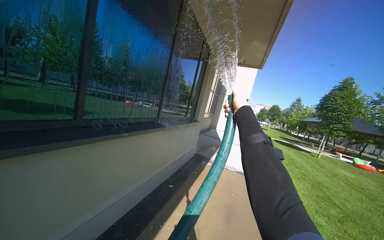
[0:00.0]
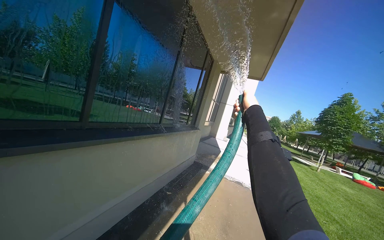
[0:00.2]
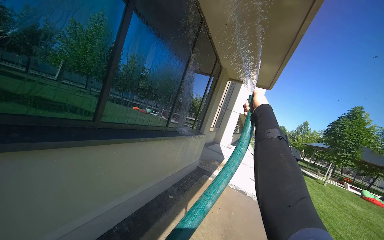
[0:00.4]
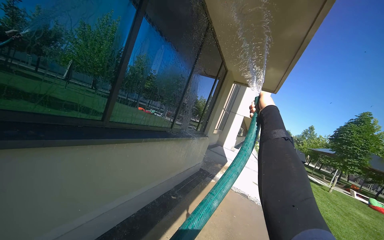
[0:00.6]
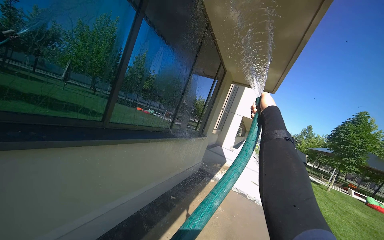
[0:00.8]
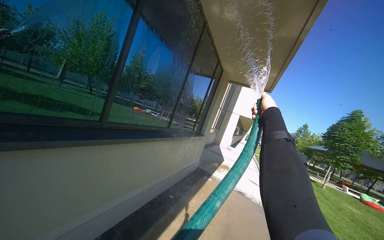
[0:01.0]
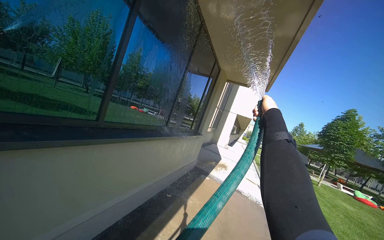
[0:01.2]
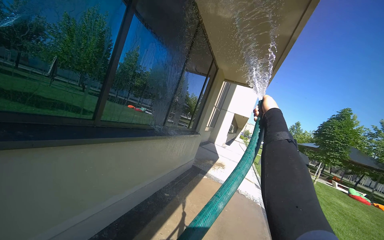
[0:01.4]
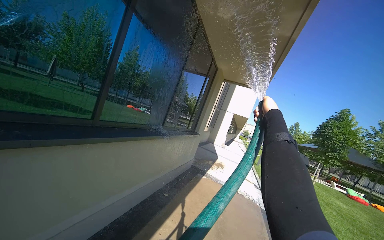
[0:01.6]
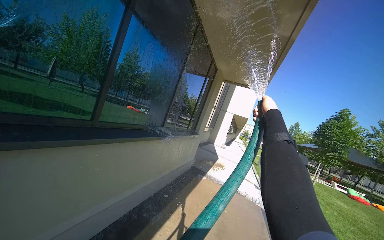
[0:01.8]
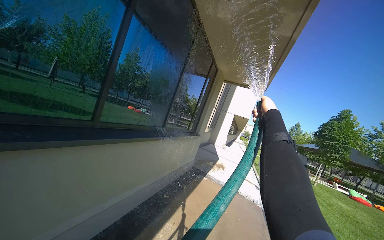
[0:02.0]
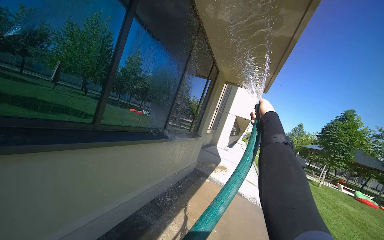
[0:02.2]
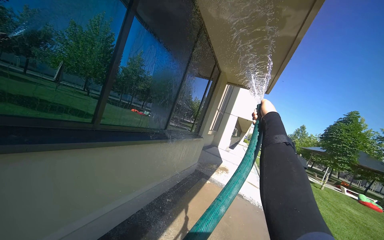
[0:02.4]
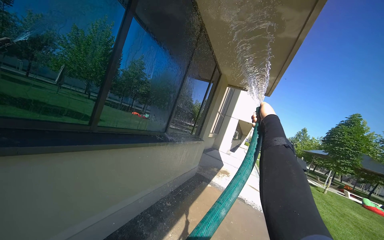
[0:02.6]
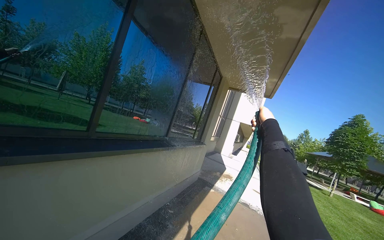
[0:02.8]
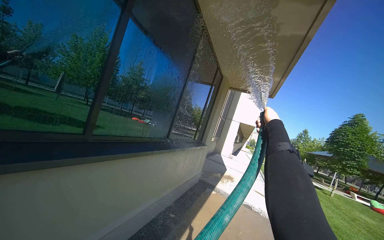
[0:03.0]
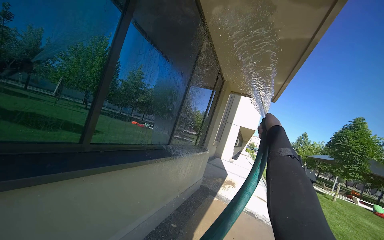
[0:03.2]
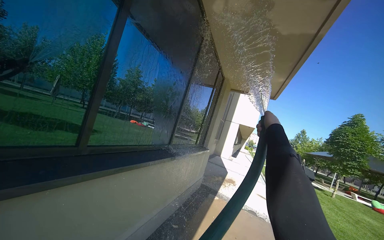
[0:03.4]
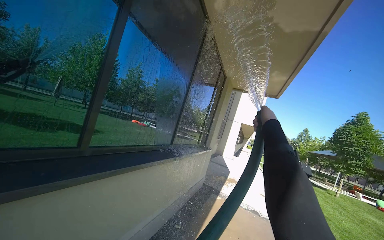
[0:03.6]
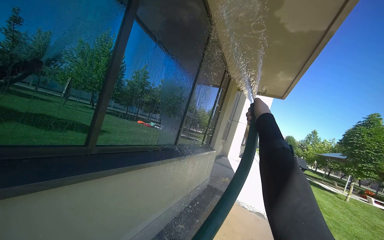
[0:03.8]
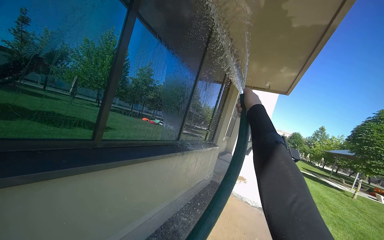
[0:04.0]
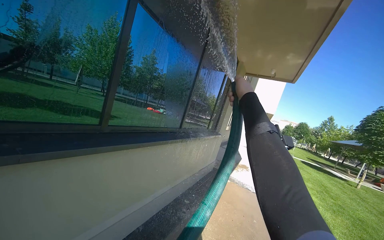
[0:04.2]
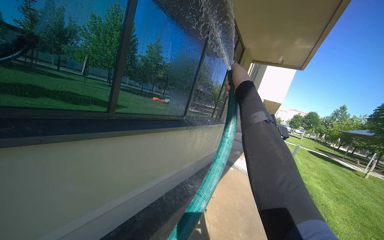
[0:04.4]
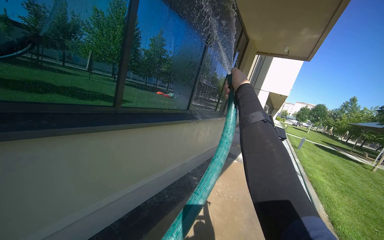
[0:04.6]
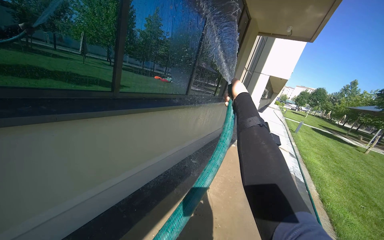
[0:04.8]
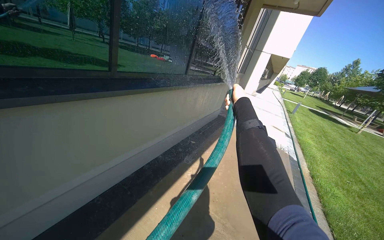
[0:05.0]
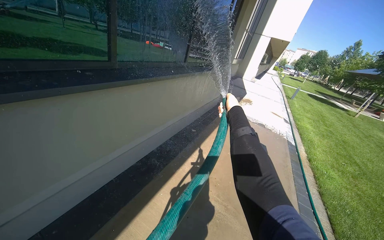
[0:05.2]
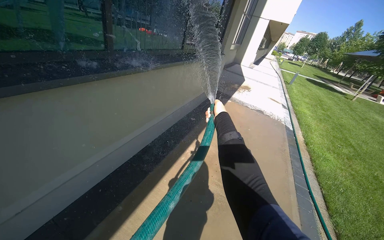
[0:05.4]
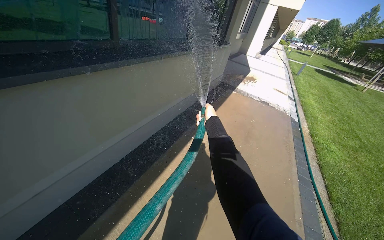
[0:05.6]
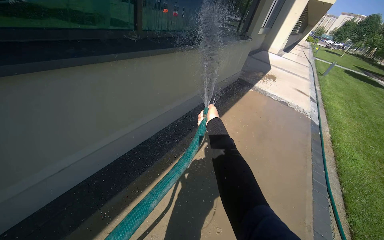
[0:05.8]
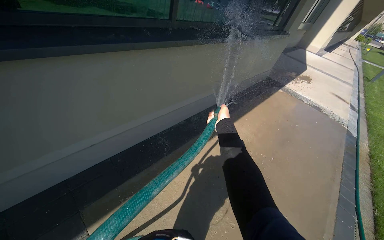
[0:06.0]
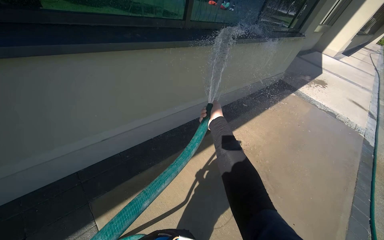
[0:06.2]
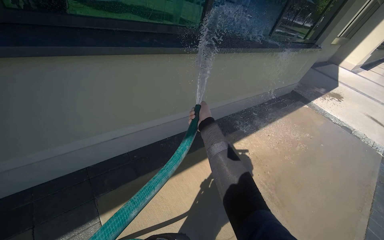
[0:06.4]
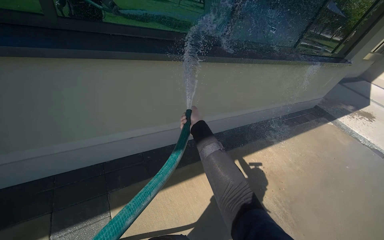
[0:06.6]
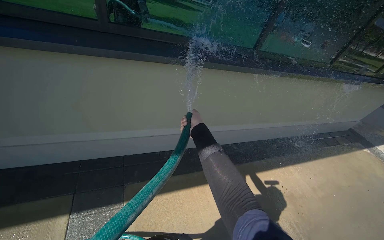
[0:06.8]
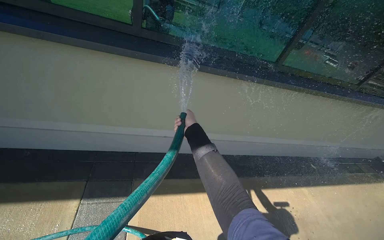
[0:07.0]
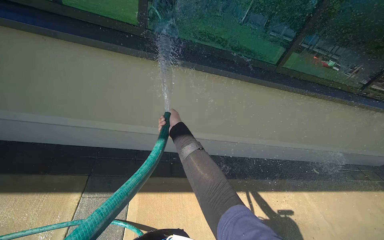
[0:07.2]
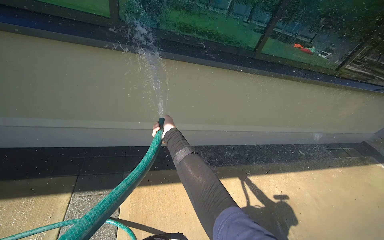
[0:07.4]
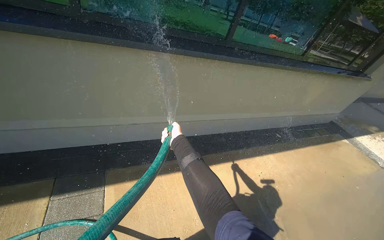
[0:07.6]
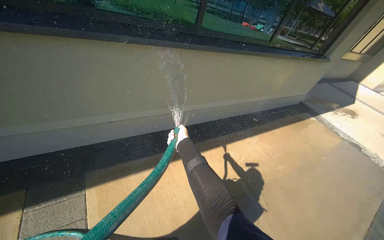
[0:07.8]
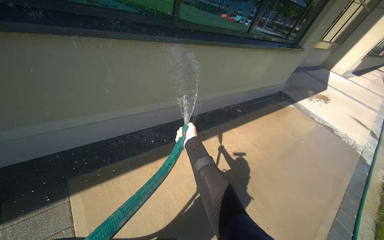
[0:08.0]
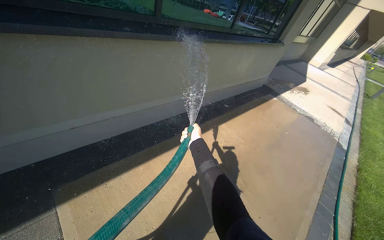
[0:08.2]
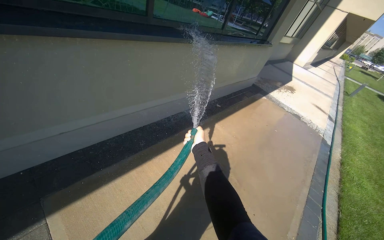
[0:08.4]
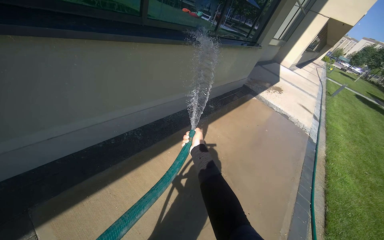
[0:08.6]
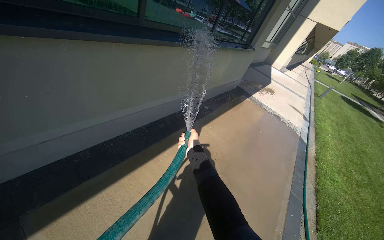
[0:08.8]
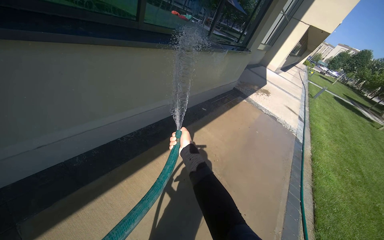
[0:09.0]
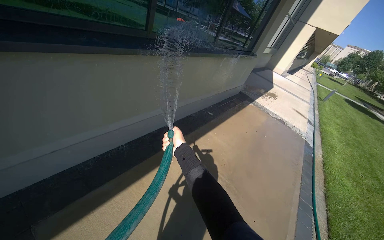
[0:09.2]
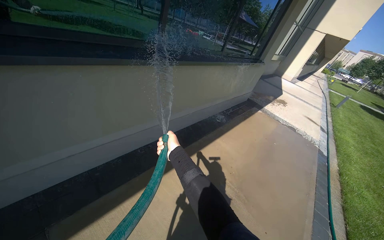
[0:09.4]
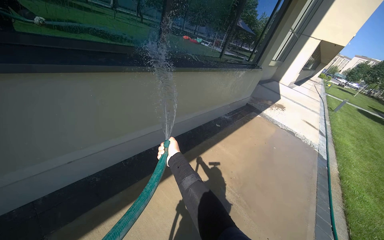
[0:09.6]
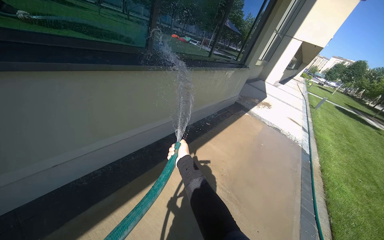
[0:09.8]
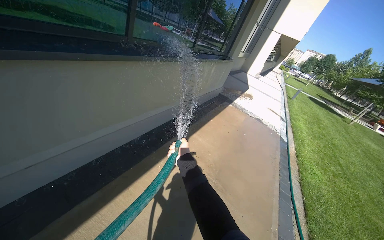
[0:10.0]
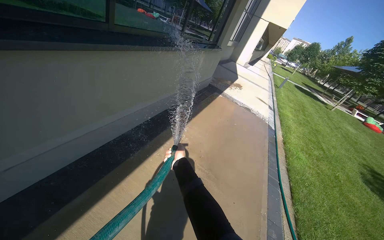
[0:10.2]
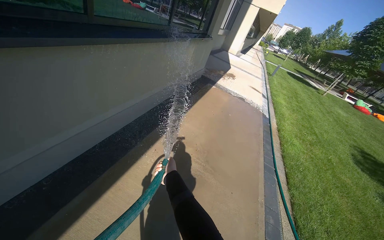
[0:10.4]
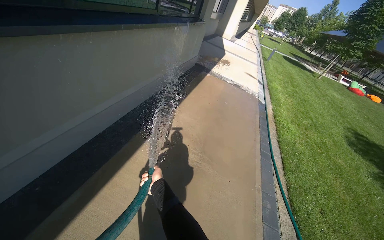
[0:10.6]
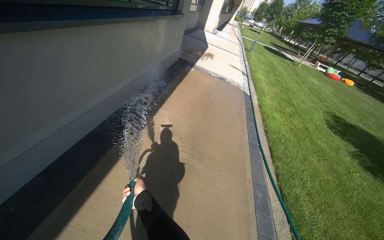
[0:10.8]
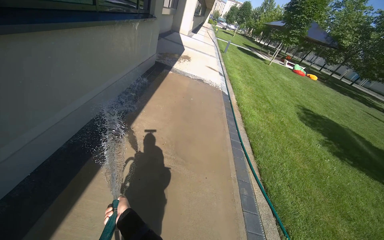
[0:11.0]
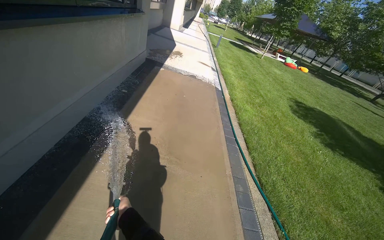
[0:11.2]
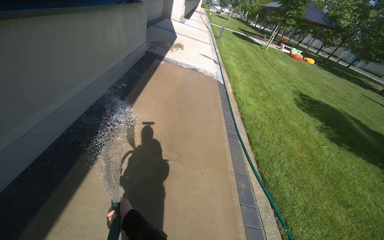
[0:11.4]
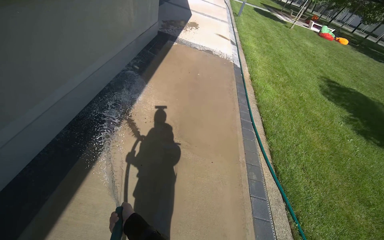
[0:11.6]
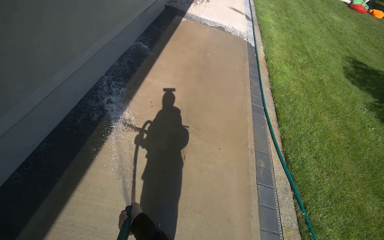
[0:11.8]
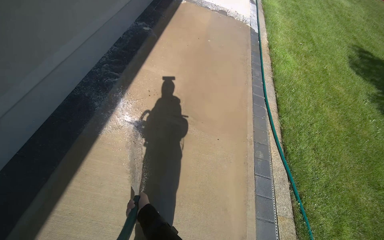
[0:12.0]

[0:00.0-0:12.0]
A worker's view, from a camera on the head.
Job: sweeping floor.
The whole recording: Rinsing concrete ground. The worker sprays water from a hose onto the concrete ground.
0:03.0 to 0:04.4: The left hand goes some 15 cm to the left and nearer to the camera.
0:04.4 to 0:06.0: The view tilts some 30 degrees downward. The left hand goes some 50 cm down the picture.
0:06.0 to 0:07.6: The head rotates some 25 degrees to the left.
0:07.6 to 0:09.0: The wearer looks about 30 degrees further to the right.
0:09.0 to 0:10.4: The left hand moves down the picture, approximately 10 cm.
0:10.4 to 0:12.0: The camera is carried about 50 cm. The view tips downward by roughly 25 degrees.

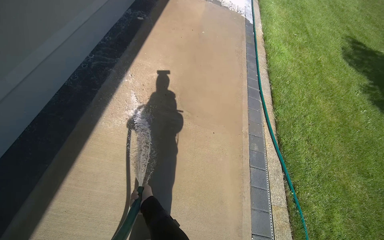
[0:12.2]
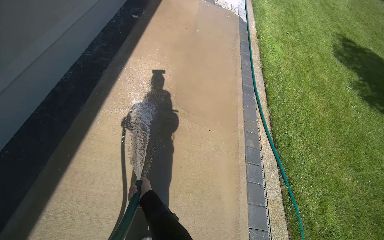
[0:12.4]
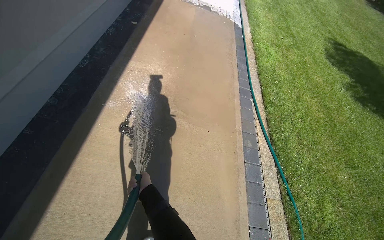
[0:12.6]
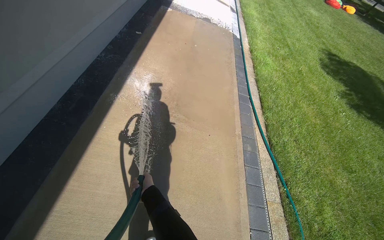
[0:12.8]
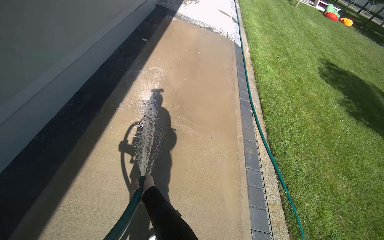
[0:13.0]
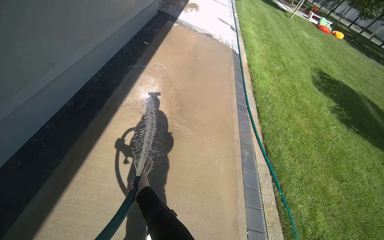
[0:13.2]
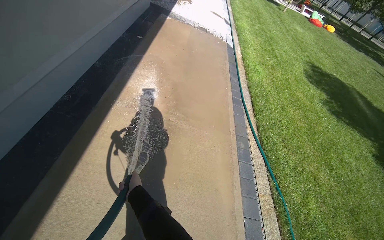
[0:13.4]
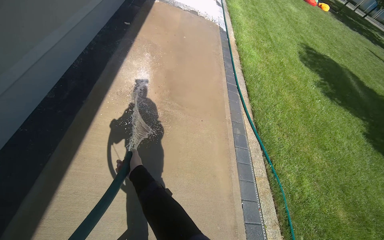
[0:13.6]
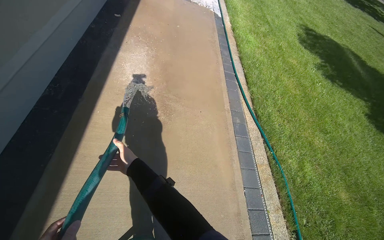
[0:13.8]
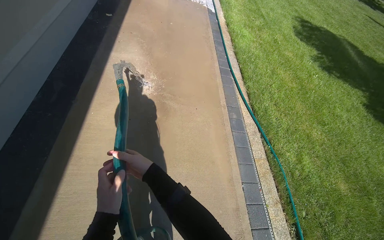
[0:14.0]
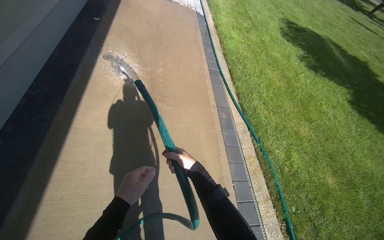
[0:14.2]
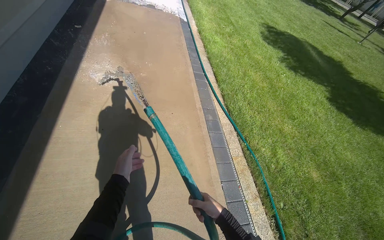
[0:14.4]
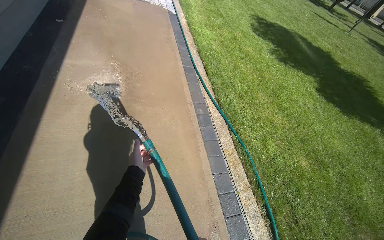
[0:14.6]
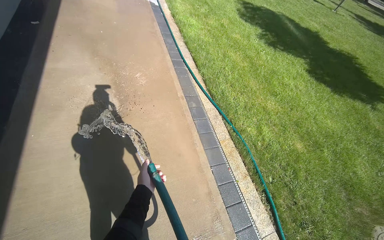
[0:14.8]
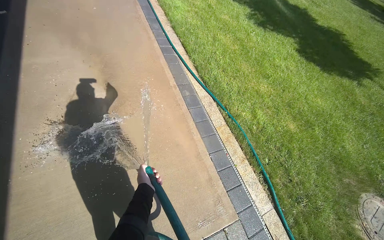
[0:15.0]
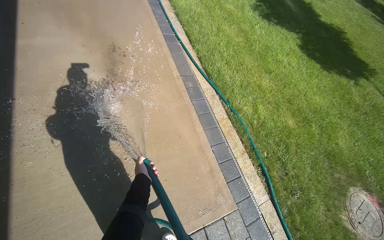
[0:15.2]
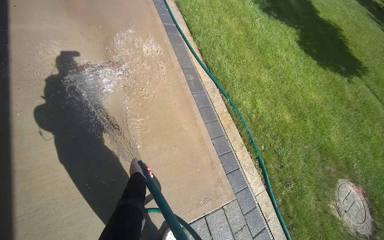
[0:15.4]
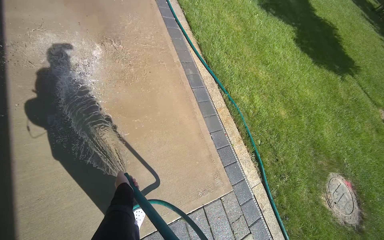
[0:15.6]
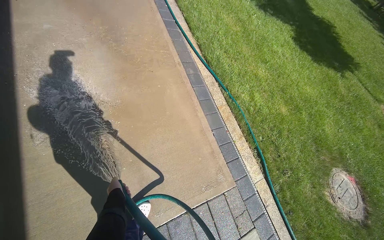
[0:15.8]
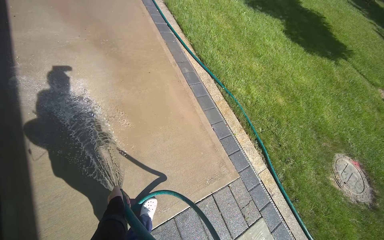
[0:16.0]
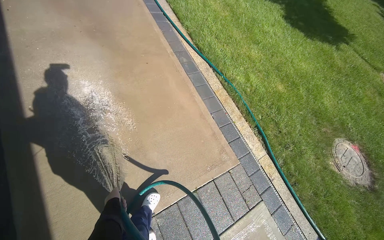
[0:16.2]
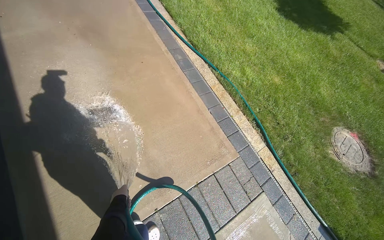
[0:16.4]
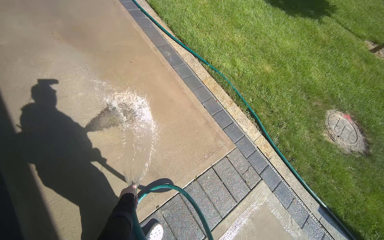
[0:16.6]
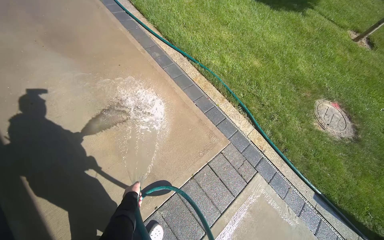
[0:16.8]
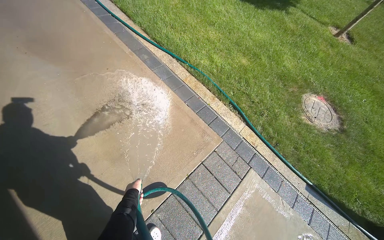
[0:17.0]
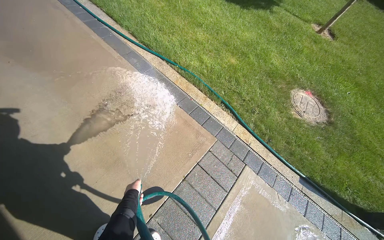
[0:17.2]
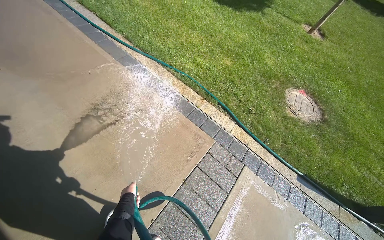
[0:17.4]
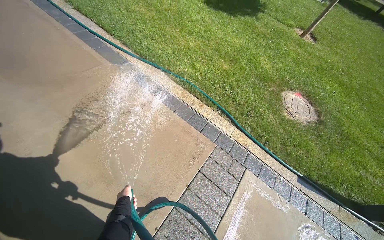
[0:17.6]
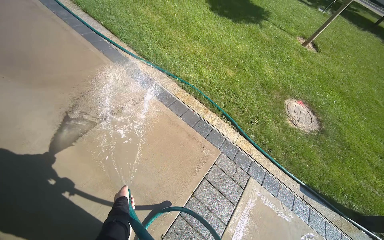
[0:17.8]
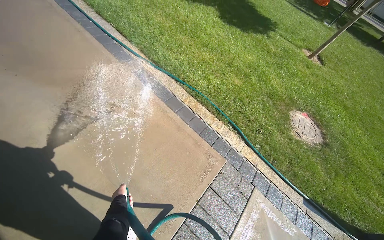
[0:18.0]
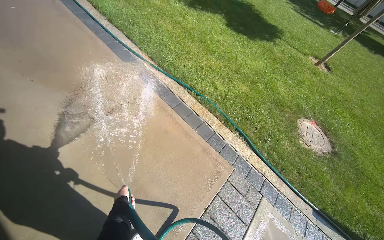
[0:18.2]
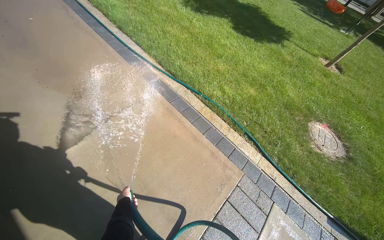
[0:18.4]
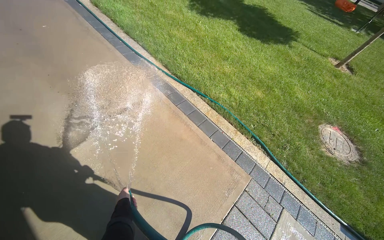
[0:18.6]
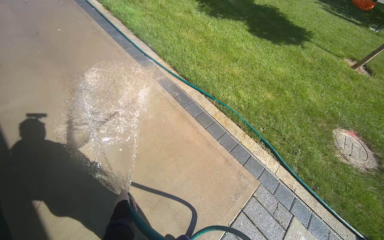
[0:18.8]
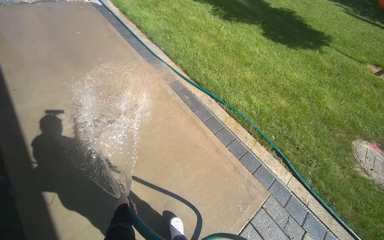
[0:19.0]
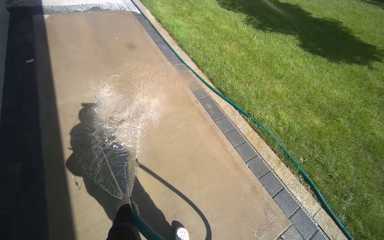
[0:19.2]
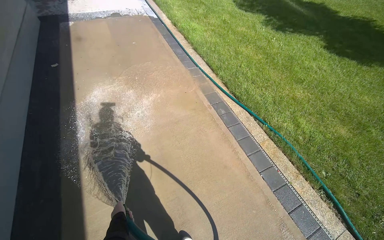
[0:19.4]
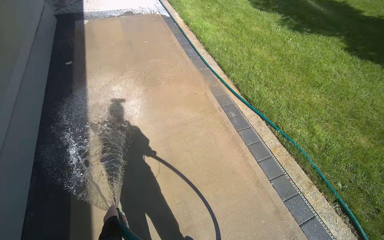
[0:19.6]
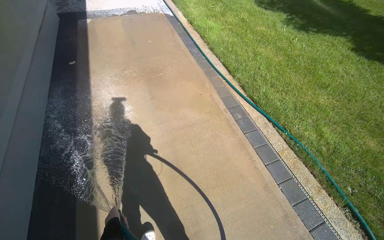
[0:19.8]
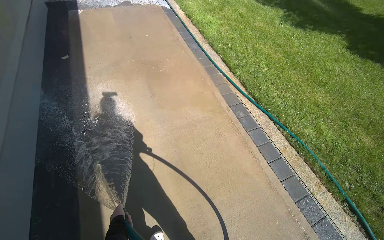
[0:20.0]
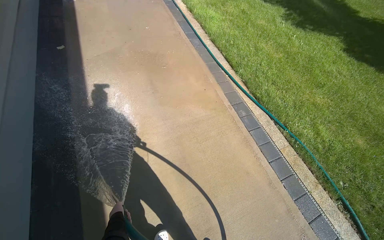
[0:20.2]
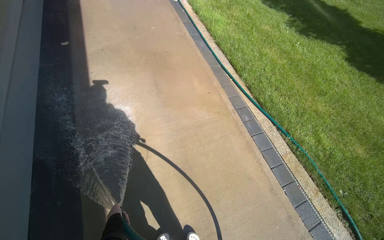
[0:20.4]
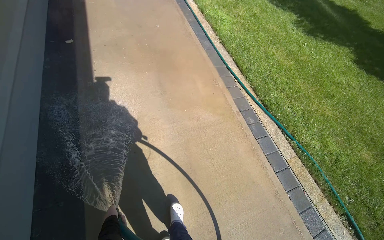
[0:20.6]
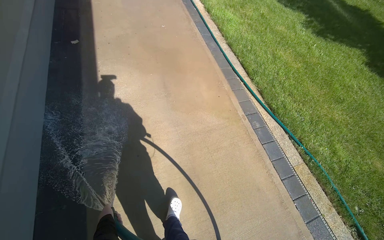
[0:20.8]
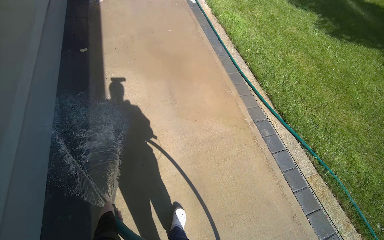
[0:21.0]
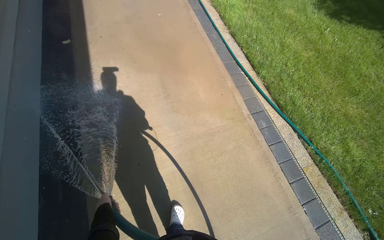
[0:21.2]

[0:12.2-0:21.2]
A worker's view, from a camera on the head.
Job: sweeping floor.
The whole recording: Rinsing concrete ground. The worker sprays water from a hose onto the concrete ground.
0:12.2 to 0:13.8: The left hand moves nearer to the camera, some 25 cm.
0:13.8 to 0:15.2: The wearer's head swings roughly 20 degrees to the right.
0:15.2 to 0:16.6: The left hand shifts roughly 35 cm down the picture.
0:18.2 to 0:19.8: The wearer looks about 30 degrees further to the left.
0:19.8 to 0:21.2: The head travels some 50 cm.
